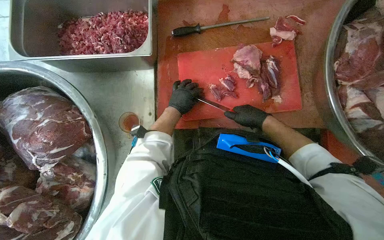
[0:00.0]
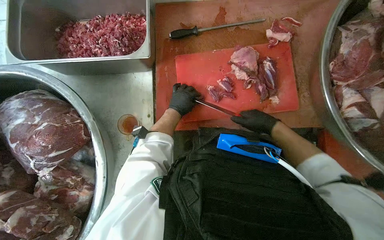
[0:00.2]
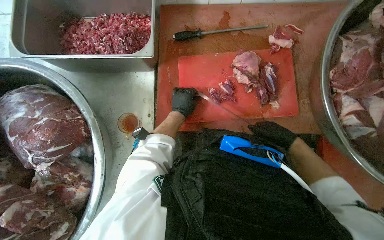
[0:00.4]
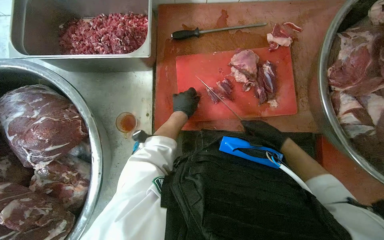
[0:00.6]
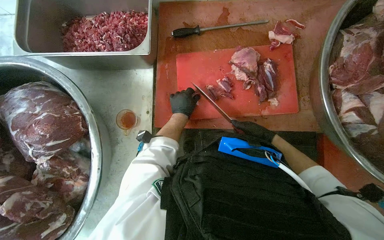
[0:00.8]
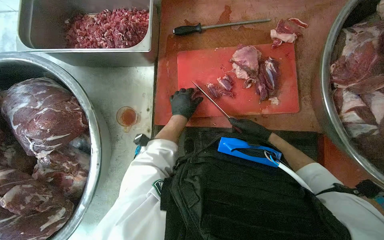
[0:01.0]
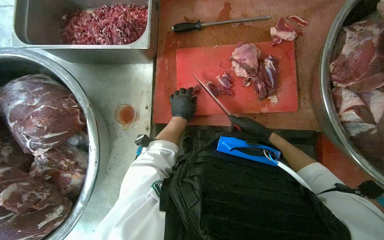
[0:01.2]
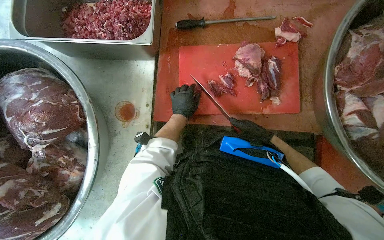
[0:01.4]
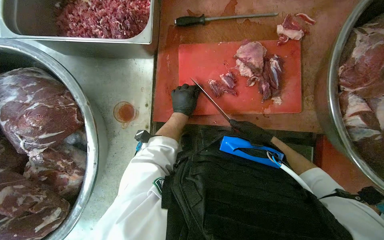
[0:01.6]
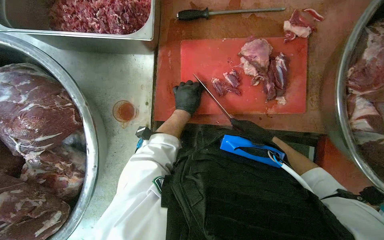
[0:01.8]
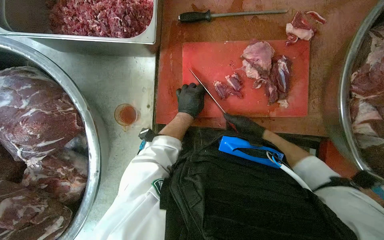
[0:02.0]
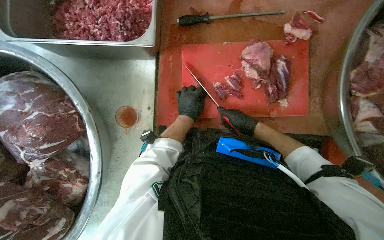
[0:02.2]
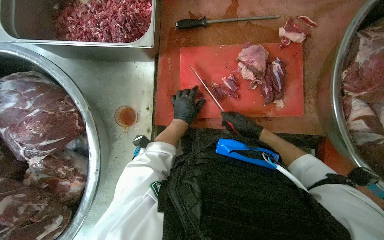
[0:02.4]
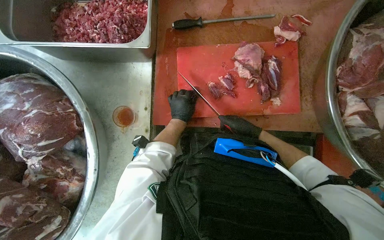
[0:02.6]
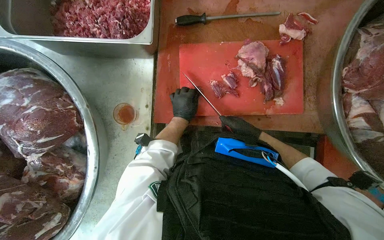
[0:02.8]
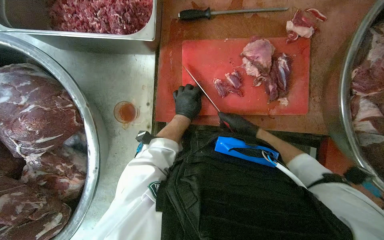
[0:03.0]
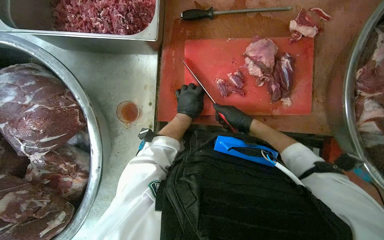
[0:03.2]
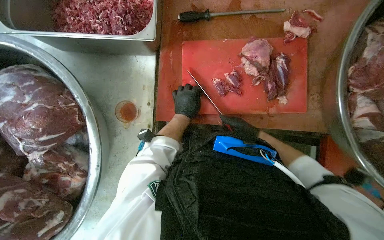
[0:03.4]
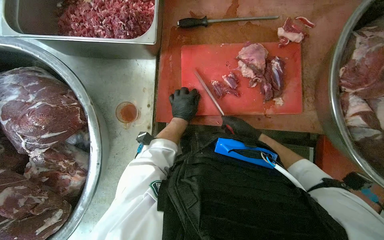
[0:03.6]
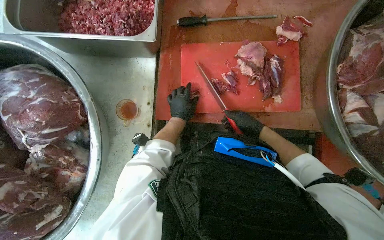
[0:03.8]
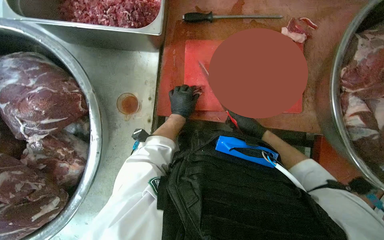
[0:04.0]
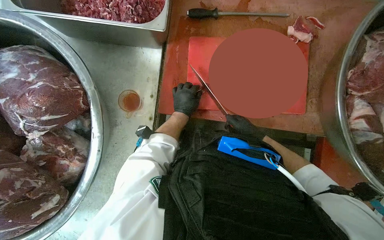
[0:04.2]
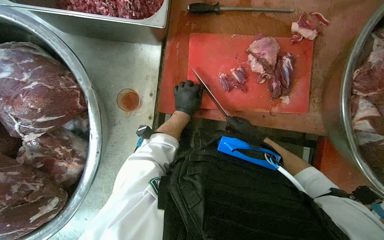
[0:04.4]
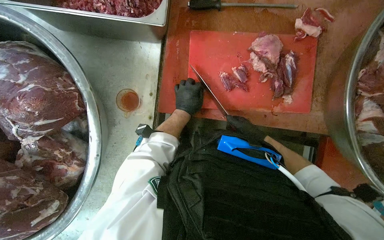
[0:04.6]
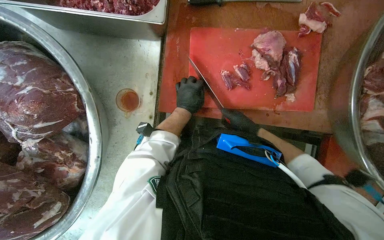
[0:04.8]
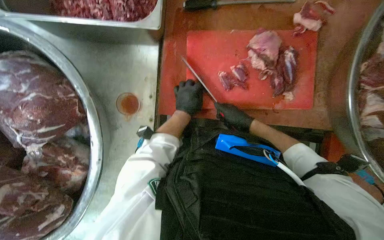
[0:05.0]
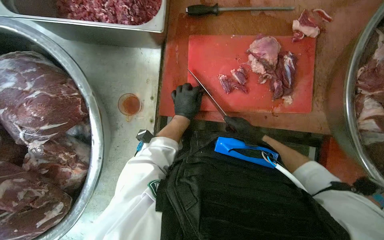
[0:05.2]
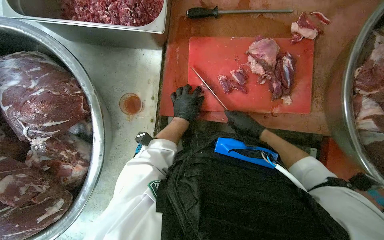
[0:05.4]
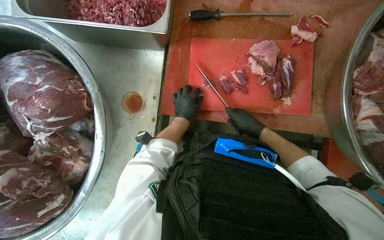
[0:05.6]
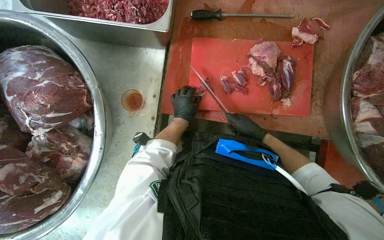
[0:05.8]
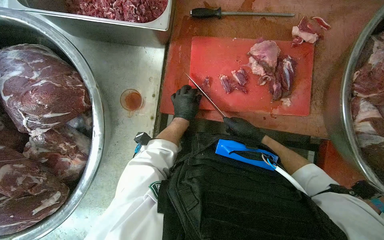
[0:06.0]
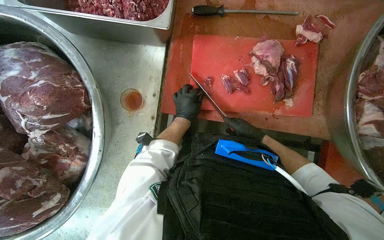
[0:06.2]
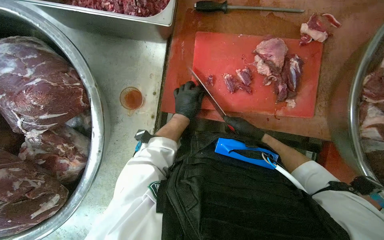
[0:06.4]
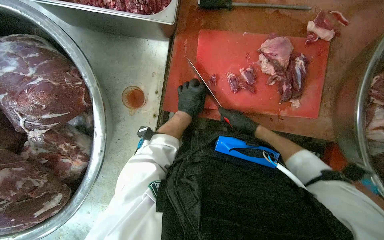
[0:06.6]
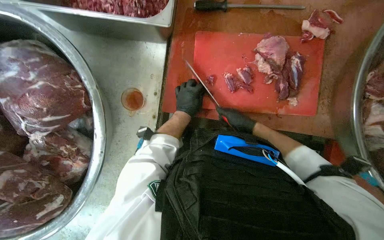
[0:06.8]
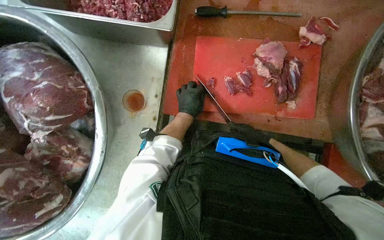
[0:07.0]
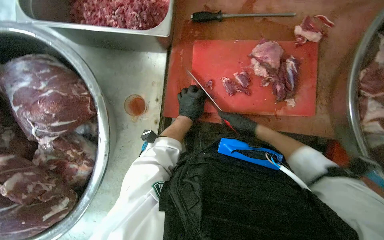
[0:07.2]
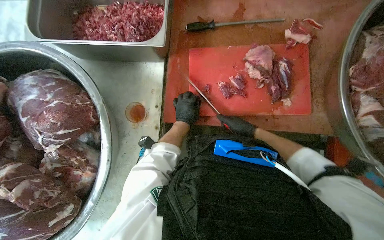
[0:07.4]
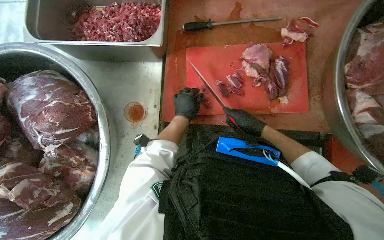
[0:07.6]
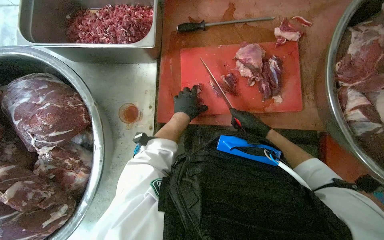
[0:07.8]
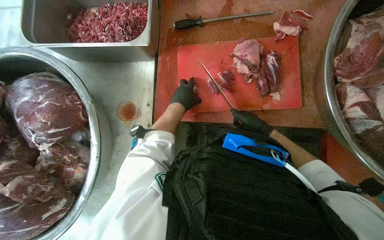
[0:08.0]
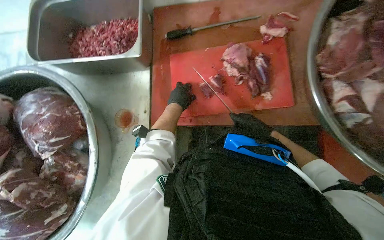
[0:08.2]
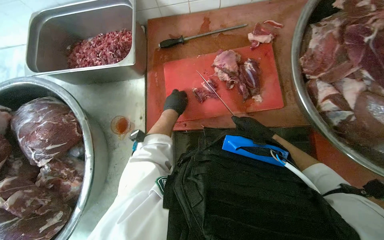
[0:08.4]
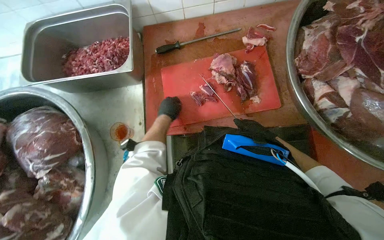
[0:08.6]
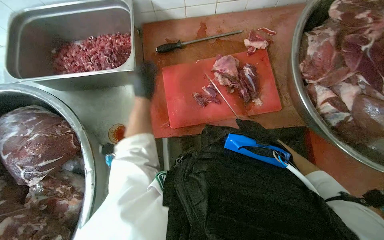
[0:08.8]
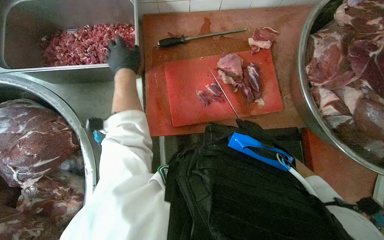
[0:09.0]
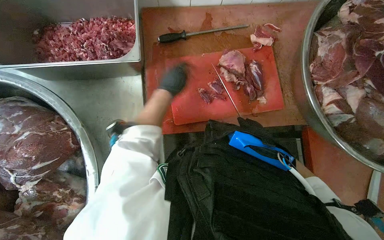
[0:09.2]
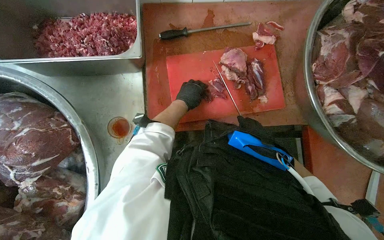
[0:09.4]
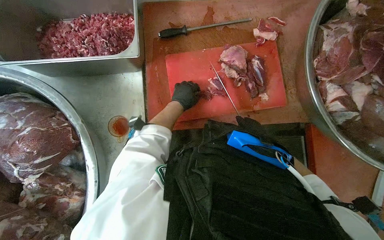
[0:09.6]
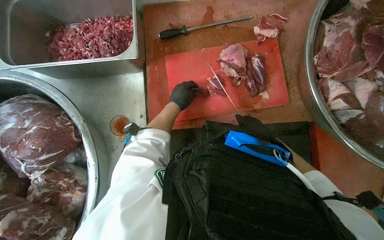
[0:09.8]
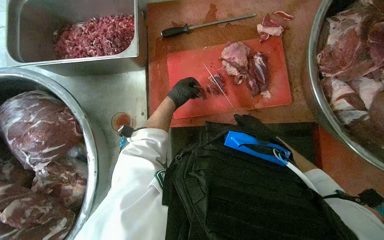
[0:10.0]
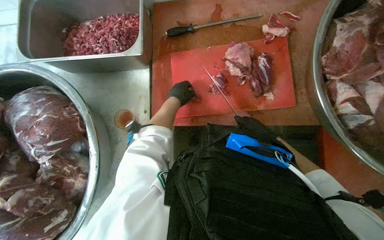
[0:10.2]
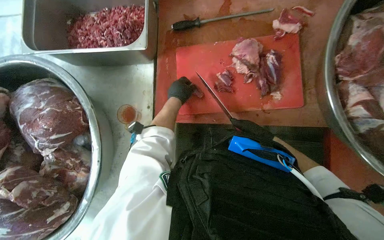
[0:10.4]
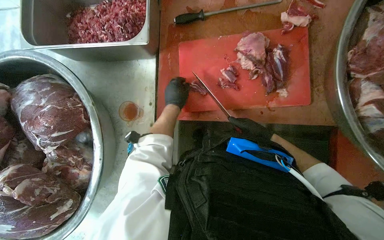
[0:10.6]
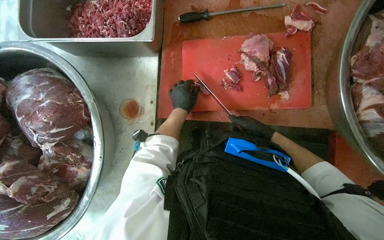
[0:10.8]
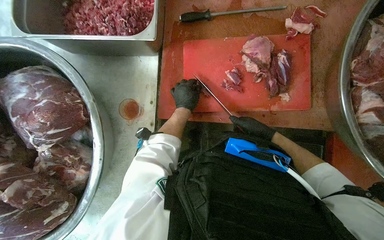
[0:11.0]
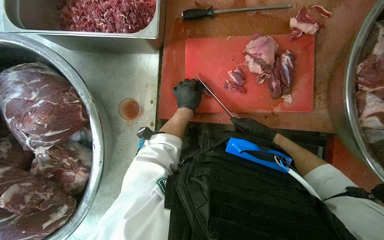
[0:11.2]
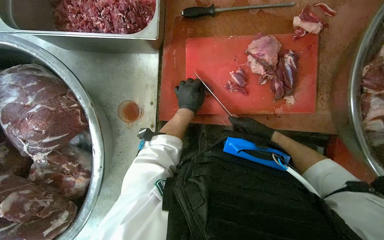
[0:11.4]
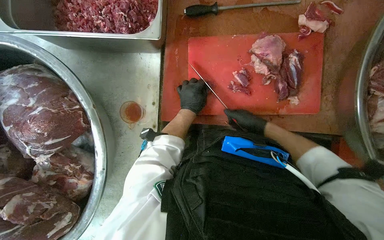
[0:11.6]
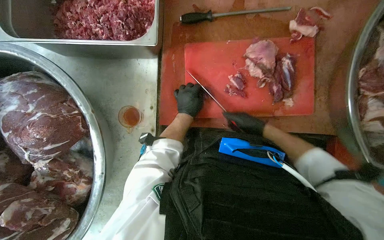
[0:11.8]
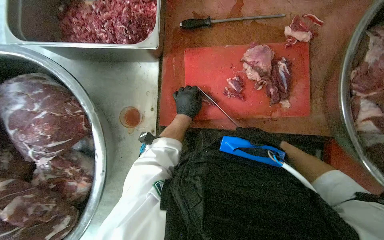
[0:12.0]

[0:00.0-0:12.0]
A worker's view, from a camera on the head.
Job: preparing food.
The whole recording: Cutting meat on board. The worker cuts large pieces of meat into smaller portions on a red cutting board.
0:03.0 to 0:07.6: The hands stay close to where they were, moving slightly.
0:07.6 to 0:09.0: The right hand travels to the right and farther from the camera by some 20 cm; the left hand is displaced up the picture and to the left by roughly 25 cm.
0:09.0 to 0:10.4: The right hand goes approximately 10 cm nearer to the camera. Meanwhile the left hand moves to the right and down the picture, some 20 cm.

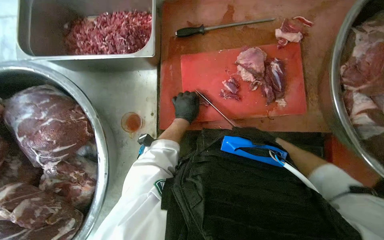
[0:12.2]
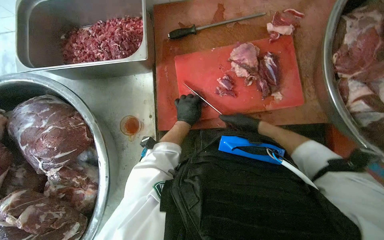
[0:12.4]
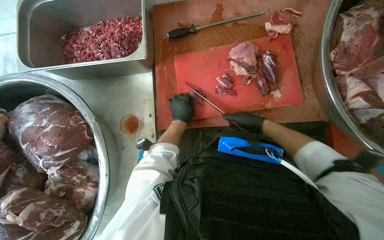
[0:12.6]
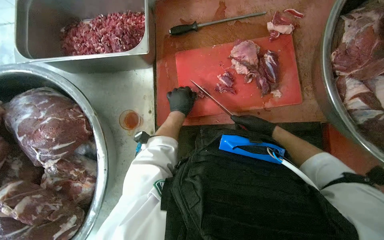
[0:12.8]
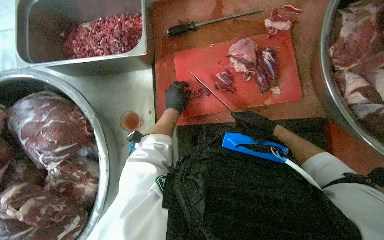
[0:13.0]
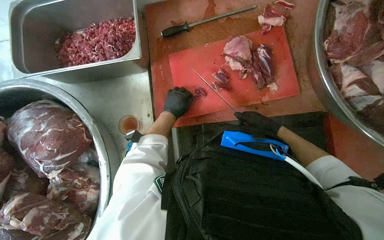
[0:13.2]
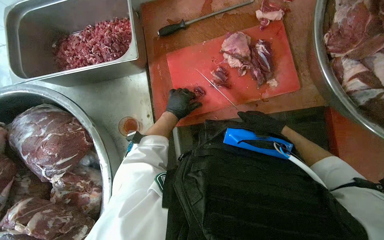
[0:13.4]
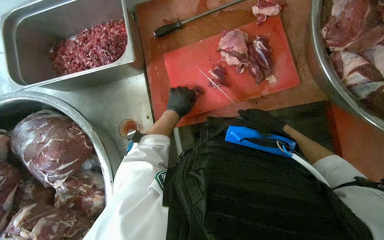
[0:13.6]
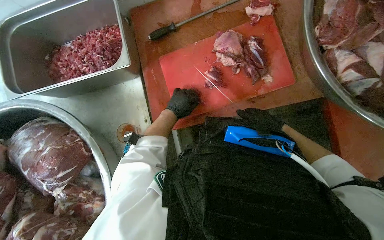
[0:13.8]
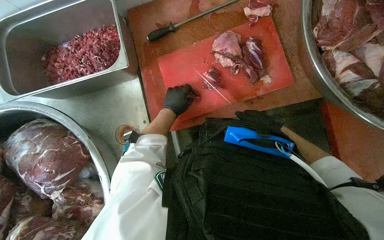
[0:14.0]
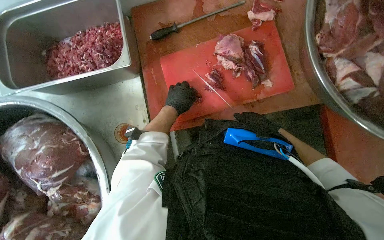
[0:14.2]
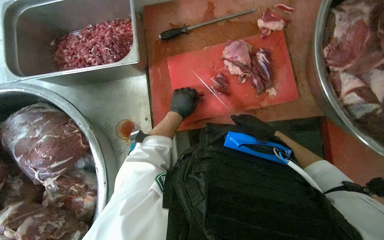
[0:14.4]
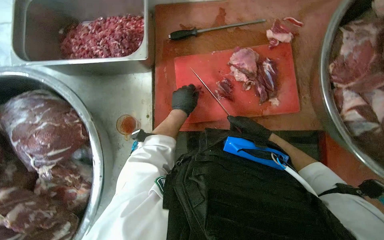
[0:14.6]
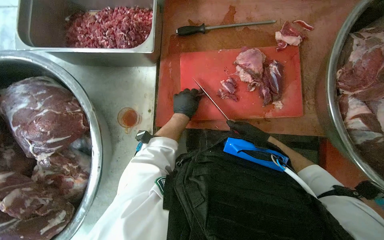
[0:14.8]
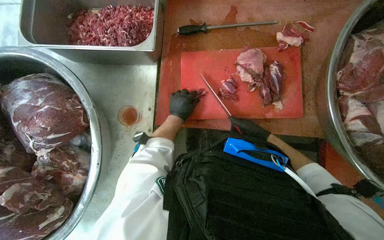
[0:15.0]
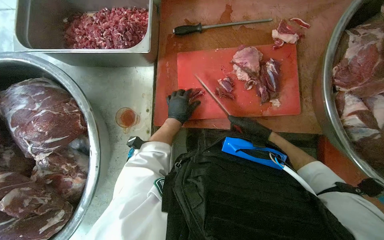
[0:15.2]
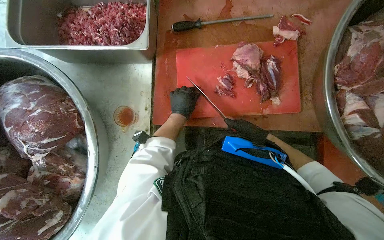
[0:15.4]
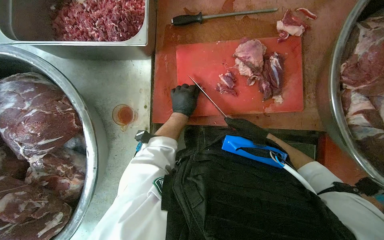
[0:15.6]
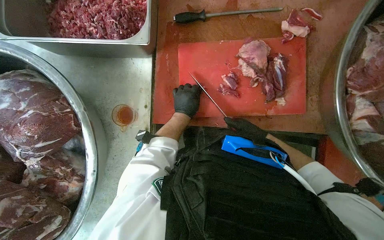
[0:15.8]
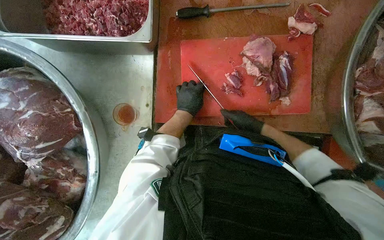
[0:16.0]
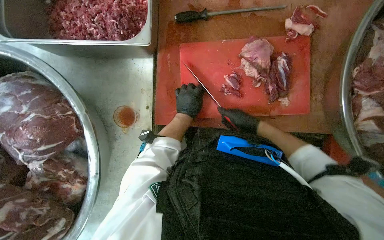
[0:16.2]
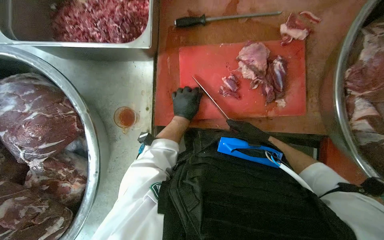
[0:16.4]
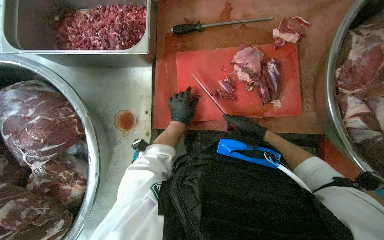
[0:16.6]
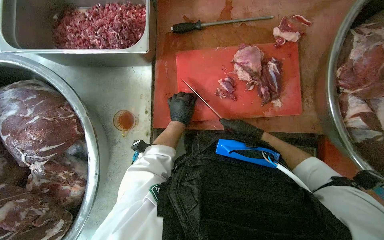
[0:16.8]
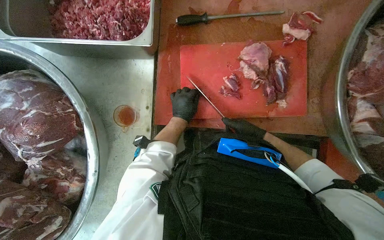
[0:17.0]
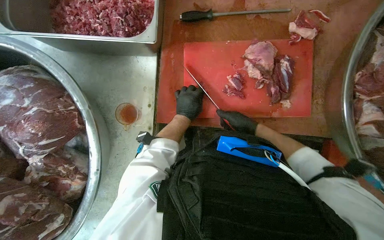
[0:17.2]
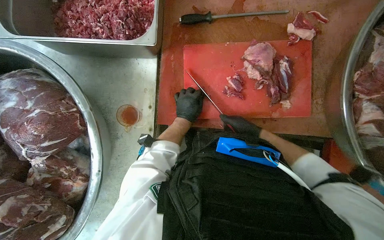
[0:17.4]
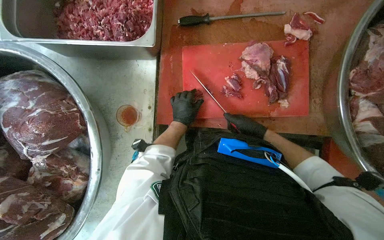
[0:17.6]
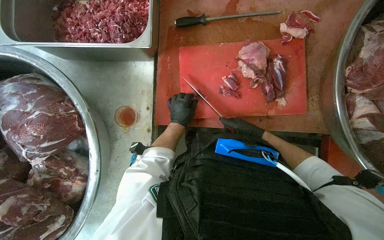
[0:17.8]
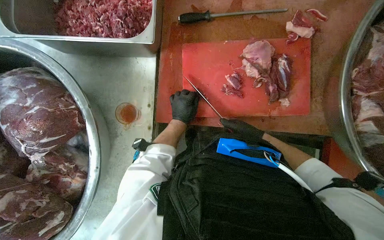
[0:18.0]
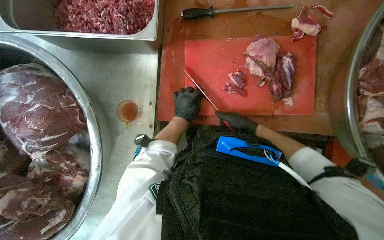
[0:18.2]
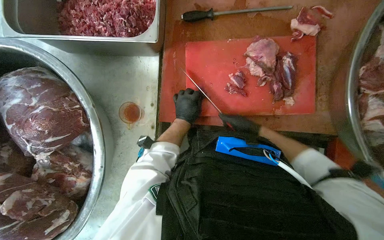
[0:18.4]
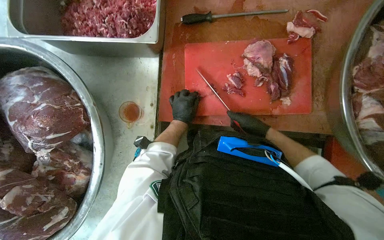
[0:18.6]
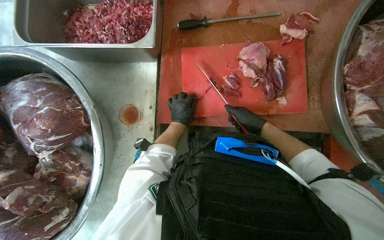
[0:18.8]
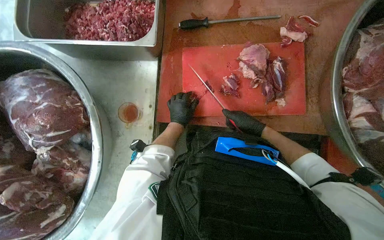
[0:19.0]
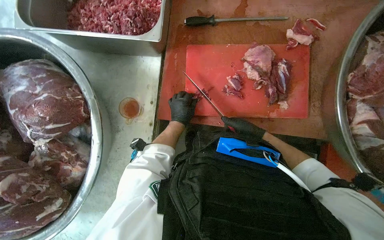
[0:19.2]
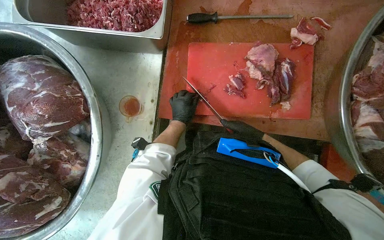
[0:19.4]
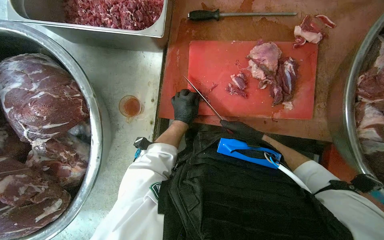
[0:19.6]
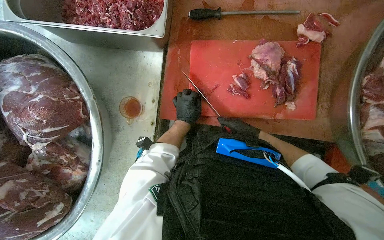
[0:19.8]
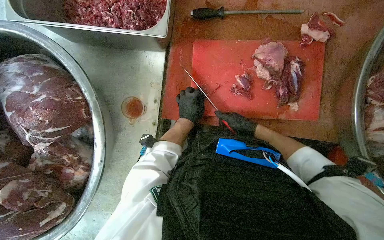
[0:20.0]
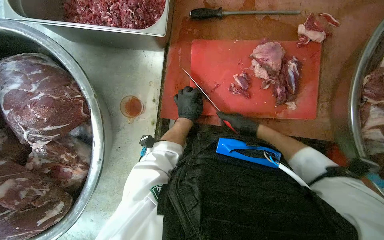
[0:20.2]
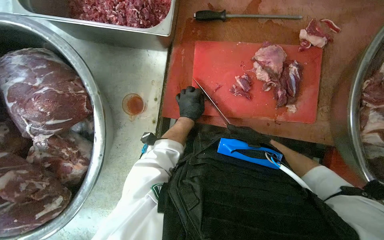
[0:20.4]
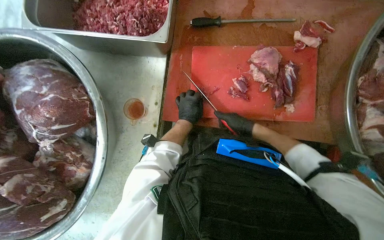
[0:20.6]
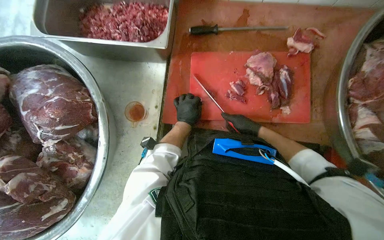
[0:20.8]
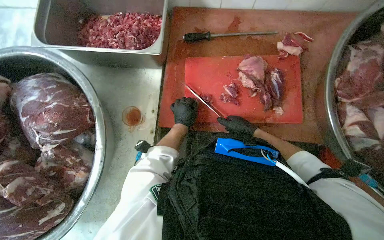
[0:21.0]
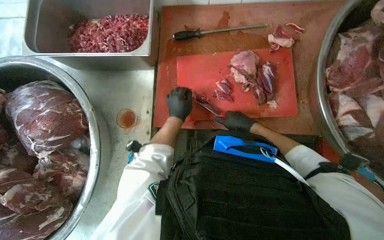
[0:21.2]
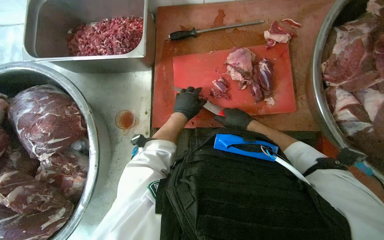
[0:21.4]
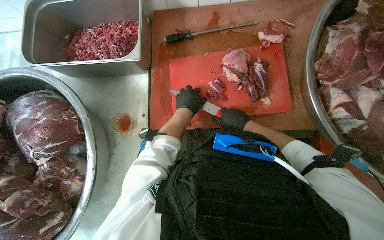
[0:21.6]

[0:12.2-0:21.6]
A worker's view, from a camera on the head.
Job: preparing food.
The whole recording: Cutting meat on board. The worker cuts large pieces of meat into smaller portions on a red cutting board.
0:12.2 to 0:13.8: The hands stay close to where they were, moving slightly.
0:15.4 to 0:20.0: The hands stay close to where they were, moving slightly.
